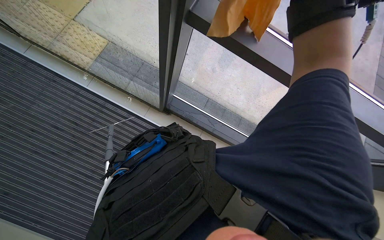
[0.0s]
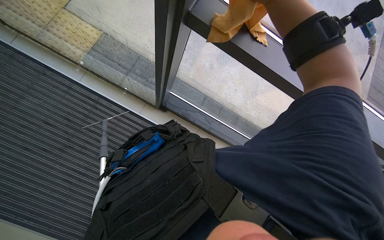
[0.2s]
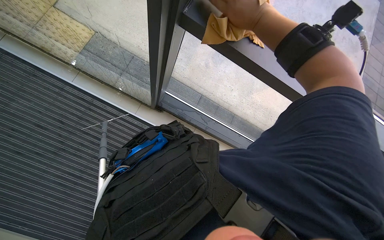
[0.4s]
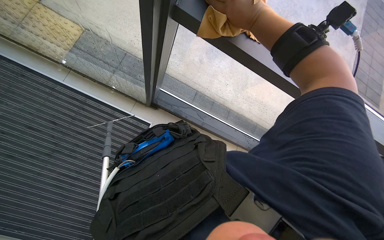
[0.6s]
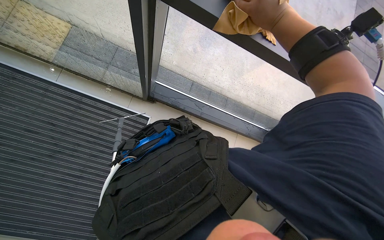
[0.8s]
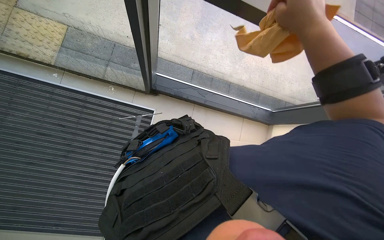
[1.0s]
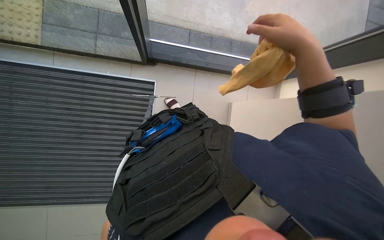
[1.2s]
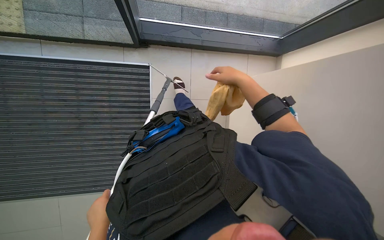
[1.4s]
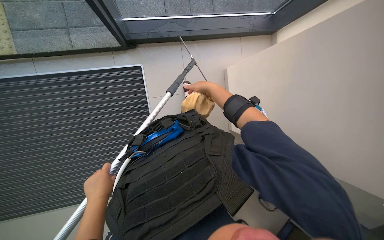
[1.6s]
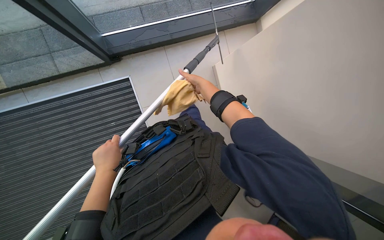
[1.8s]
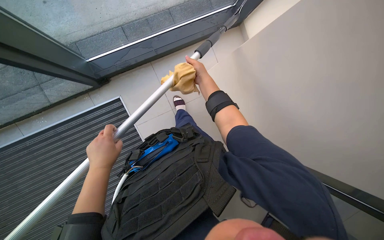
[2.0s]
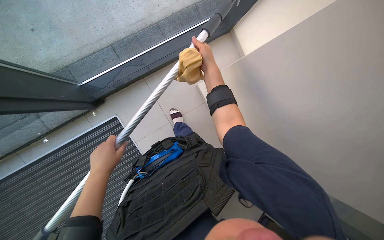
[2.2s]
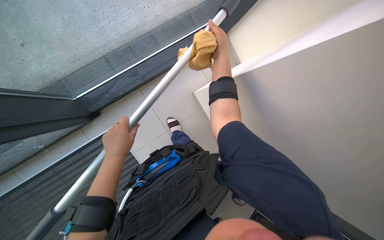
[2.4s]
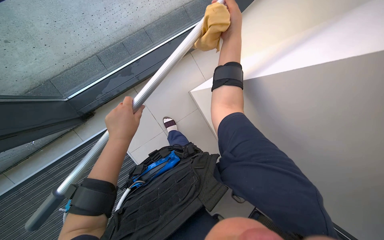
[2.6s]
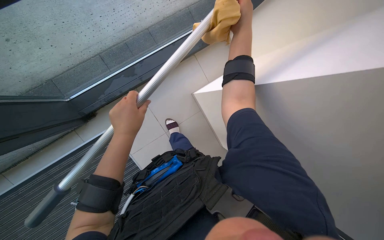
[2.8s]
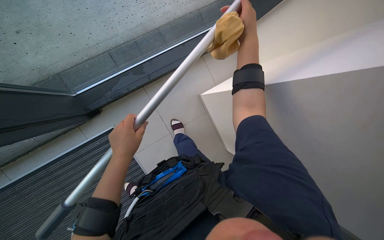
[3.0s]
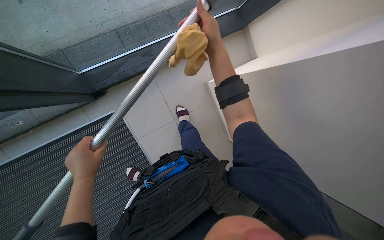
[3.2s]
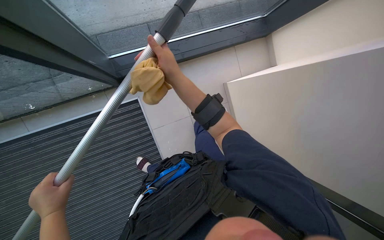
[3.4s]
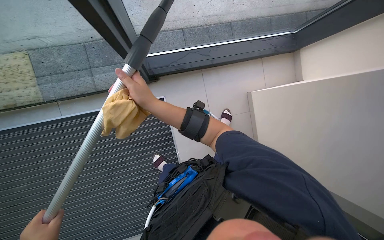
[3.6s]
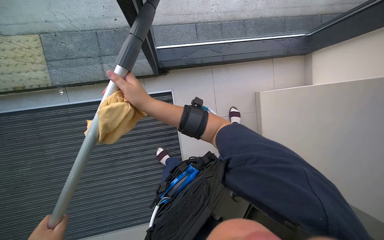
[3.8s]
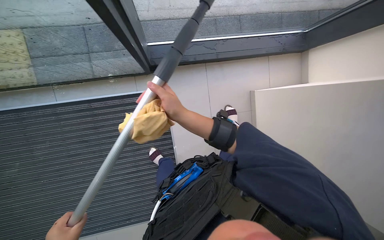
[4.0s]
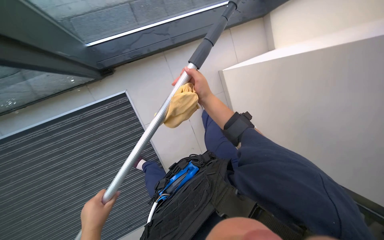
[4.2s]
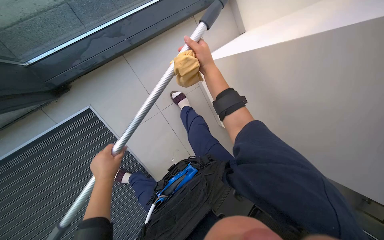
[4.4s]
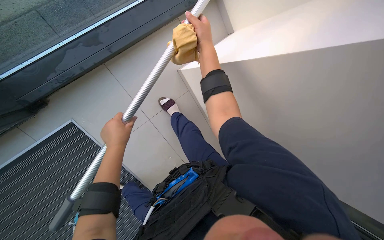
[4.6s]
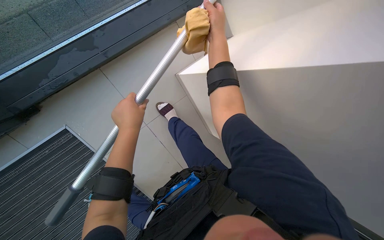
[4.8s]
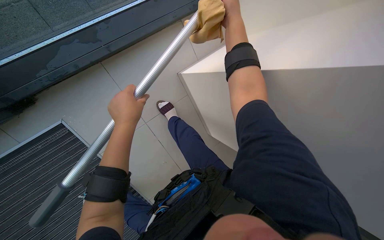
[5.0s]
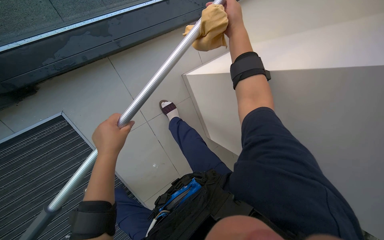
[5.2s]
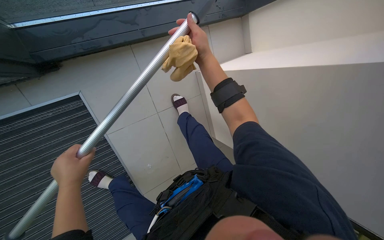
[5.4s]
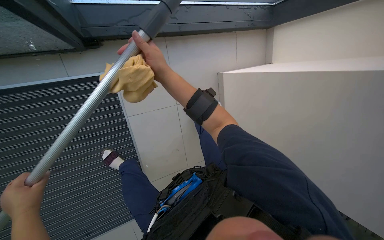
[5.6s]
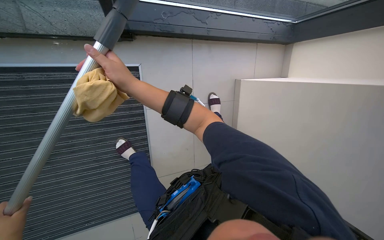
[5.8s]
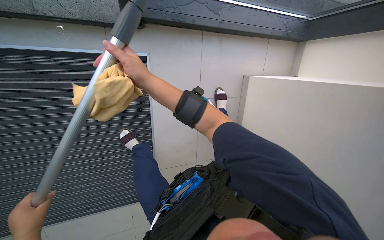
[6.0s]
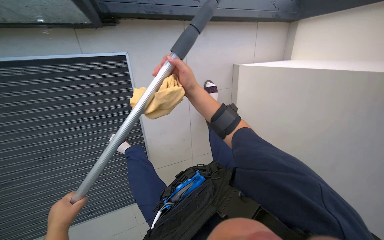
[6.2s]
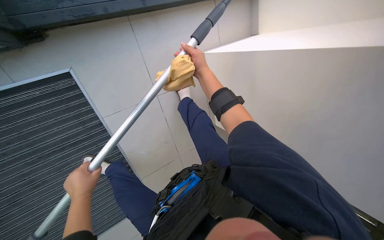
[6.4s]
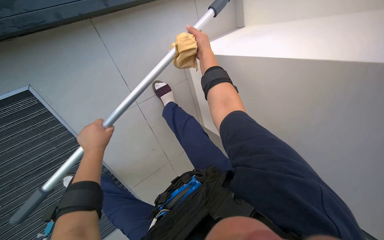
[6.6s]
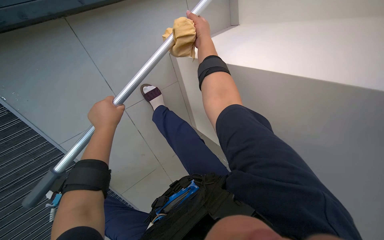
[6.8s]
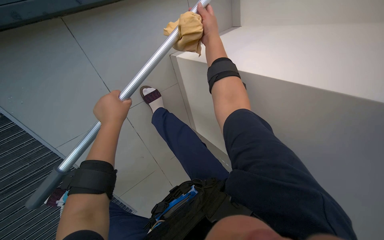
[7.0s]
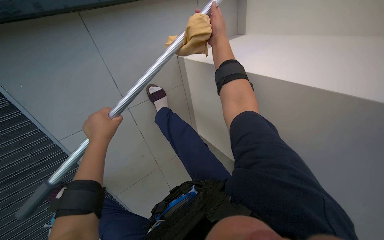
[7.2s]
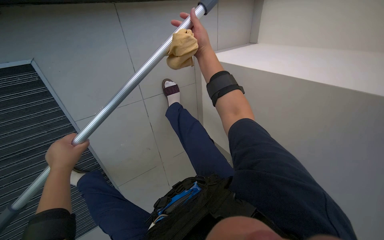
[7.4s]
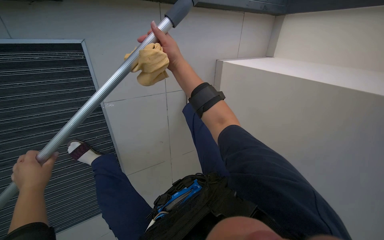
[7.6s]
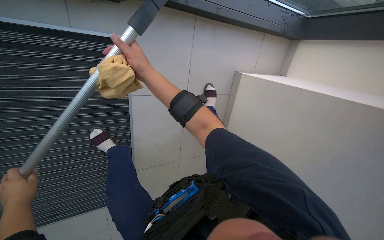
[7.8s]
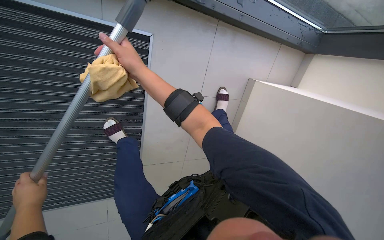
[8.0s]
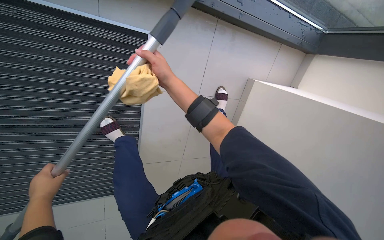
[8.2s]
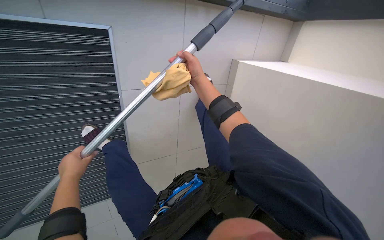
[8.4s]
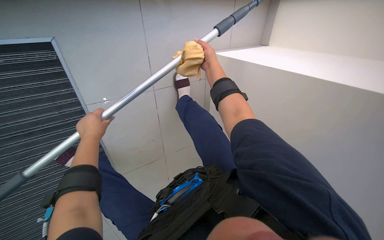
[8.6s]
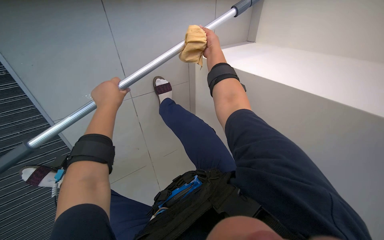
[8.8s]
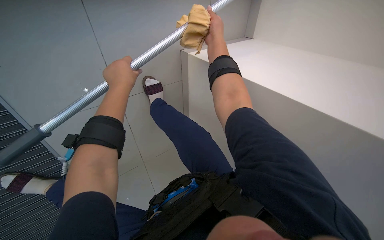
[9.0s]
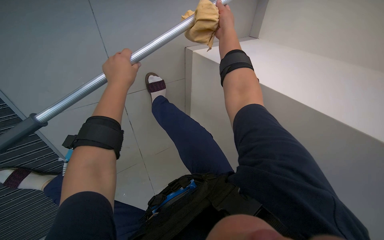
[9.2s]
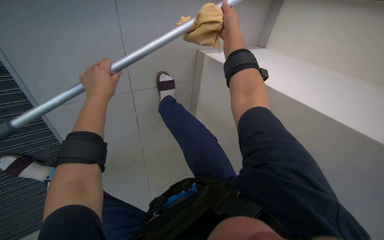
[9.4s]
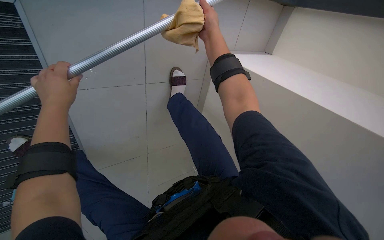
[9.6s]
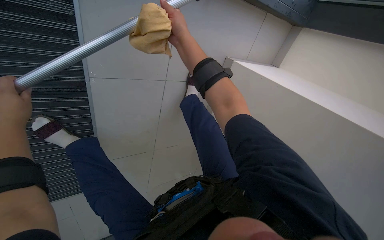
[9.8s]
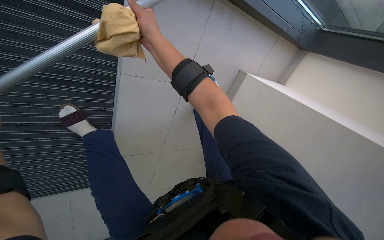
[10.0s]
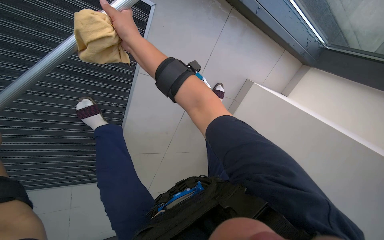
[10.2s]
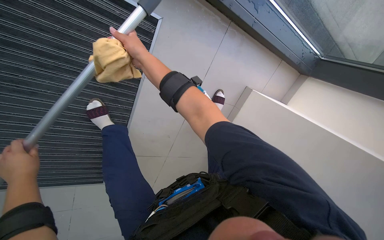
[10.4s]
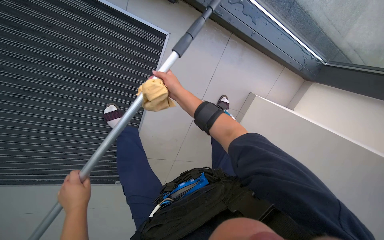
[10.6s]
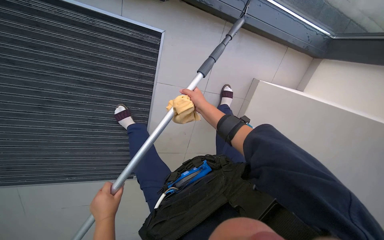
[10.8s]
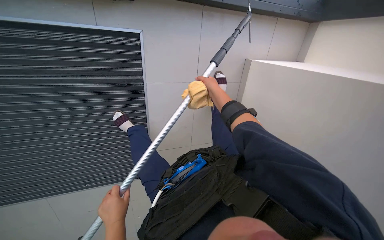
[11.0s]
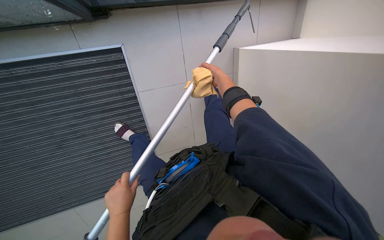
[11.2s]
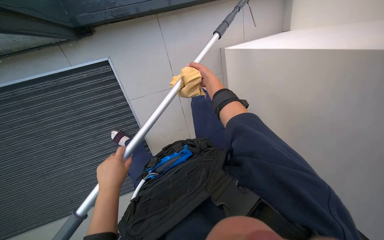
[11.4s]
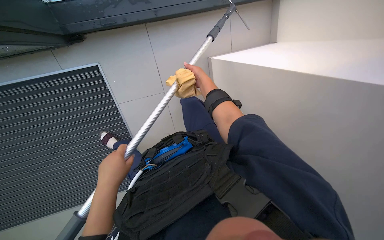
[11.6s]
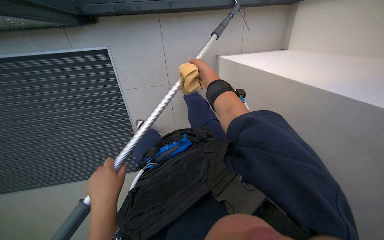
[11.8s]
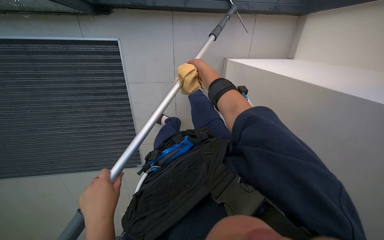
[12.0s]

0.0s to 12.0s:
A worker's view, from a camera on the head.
Job: cleaning windows.
The whole recording: Cleaning glass windows. The worker cleans the large glass windows using a squeegee on a long pole and a cloth.
0.0s to 1.6s: The view tilts roughly 30 degrees downward. Everything in view rotates roughly 30 degrees counterclockwise.
1.6s to 3.0s: The scene turns roughly 30 degrees counterclockwise in the picture.
3.0s to 4.4s: The head rotates approximately 25 degrees to the left.
7.6s to 9.0s: The left hand is displaced to the right and up the picture by roughly 40 cm. Meanwhile the right hand is displaced to the right by some 25 cm.
9.0s to 10.4s: The right hand shifts about 50 cm to the left and nearer to the camera.
10.4s to 12.0s: The right hand moves to the right, approximately 40 cm, while the left hand shifts some 50 cm to the right and nearer to the camera.

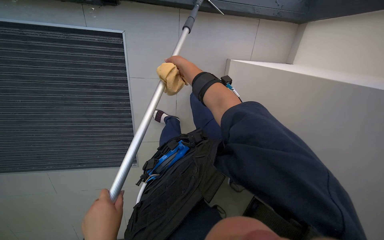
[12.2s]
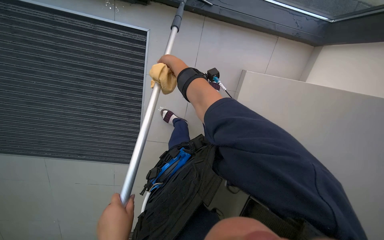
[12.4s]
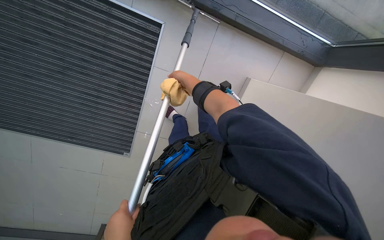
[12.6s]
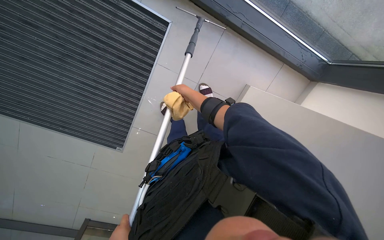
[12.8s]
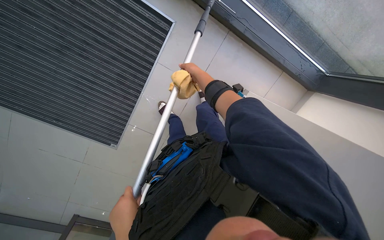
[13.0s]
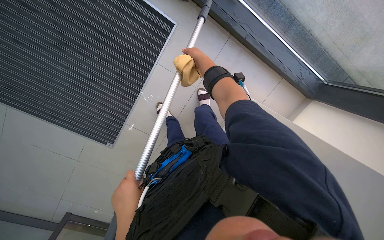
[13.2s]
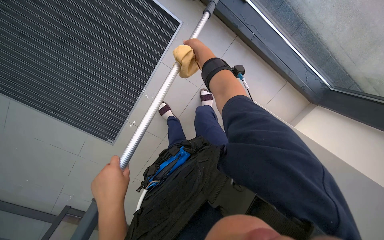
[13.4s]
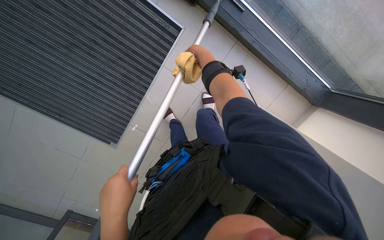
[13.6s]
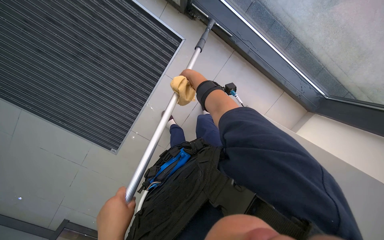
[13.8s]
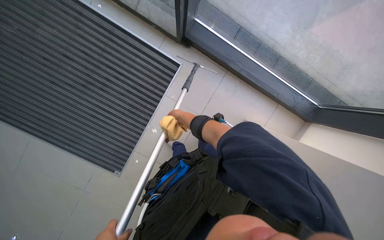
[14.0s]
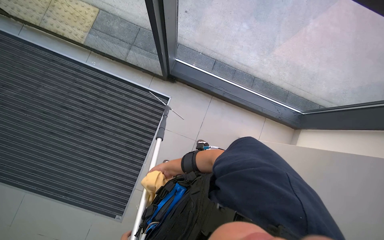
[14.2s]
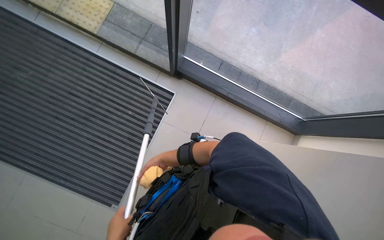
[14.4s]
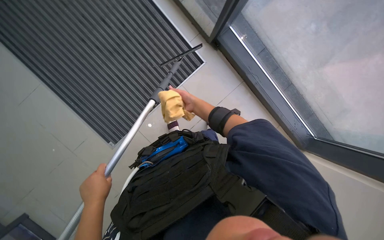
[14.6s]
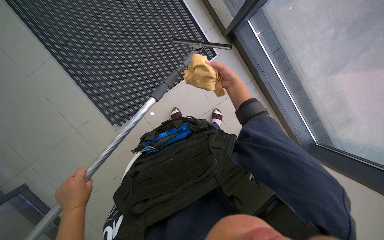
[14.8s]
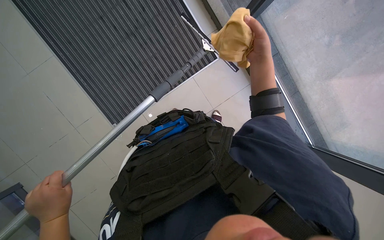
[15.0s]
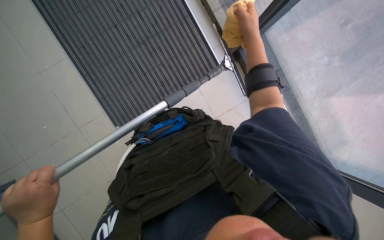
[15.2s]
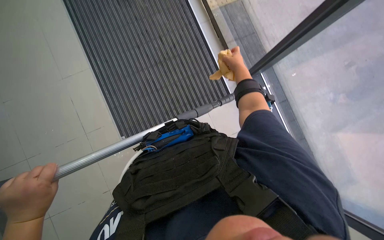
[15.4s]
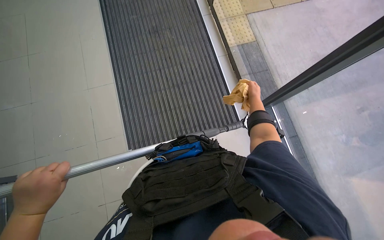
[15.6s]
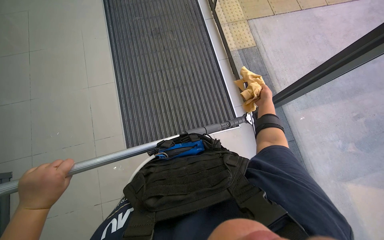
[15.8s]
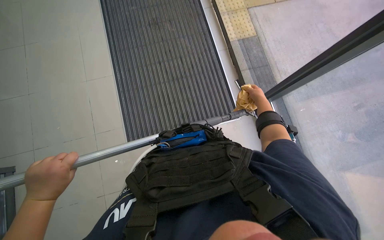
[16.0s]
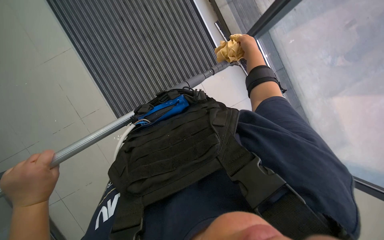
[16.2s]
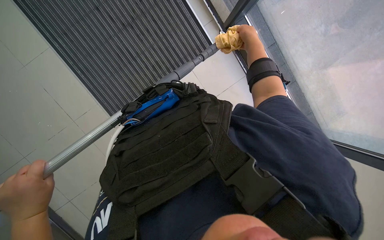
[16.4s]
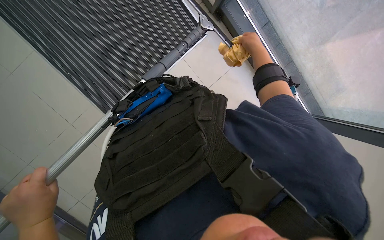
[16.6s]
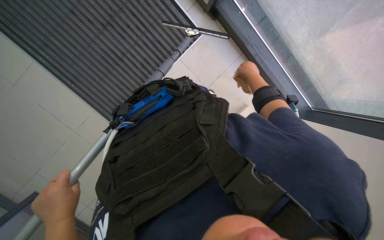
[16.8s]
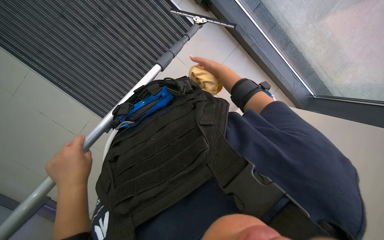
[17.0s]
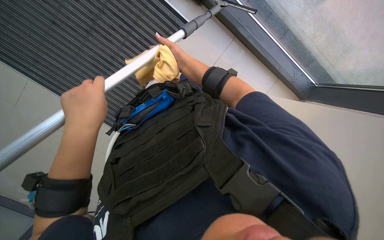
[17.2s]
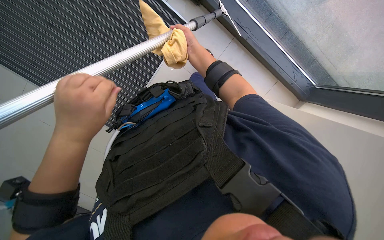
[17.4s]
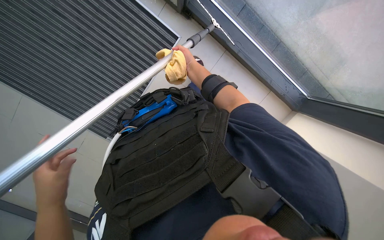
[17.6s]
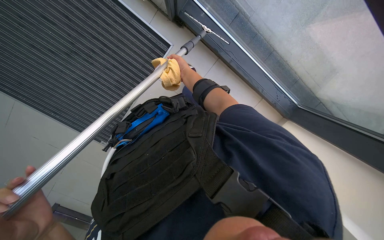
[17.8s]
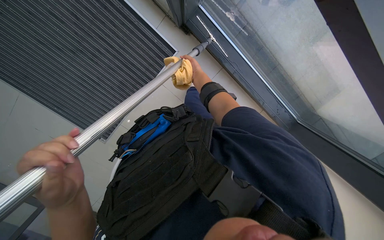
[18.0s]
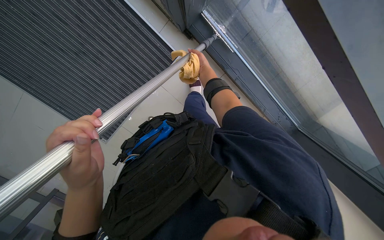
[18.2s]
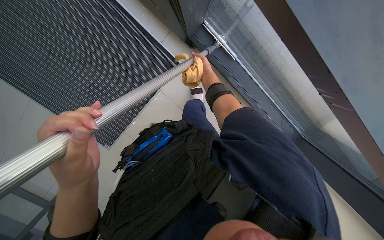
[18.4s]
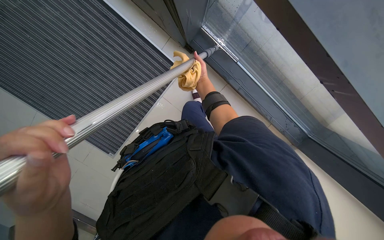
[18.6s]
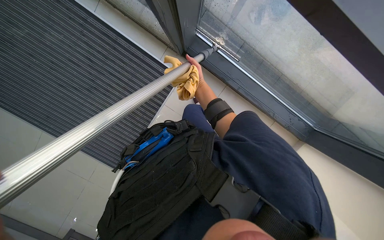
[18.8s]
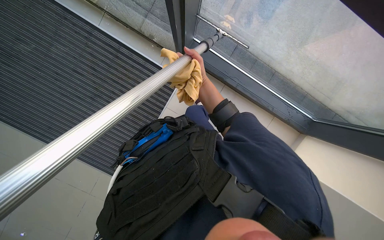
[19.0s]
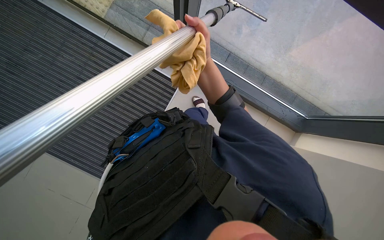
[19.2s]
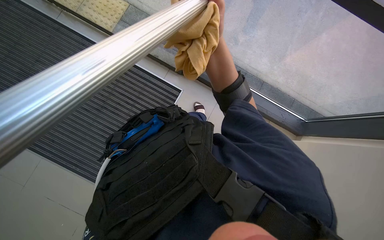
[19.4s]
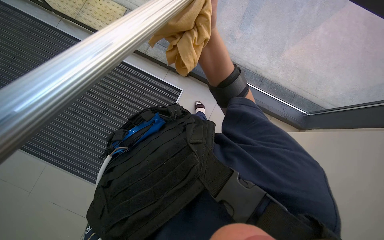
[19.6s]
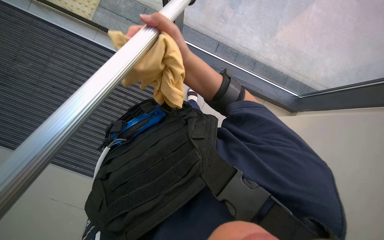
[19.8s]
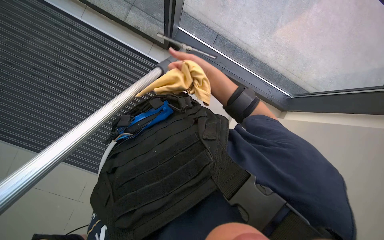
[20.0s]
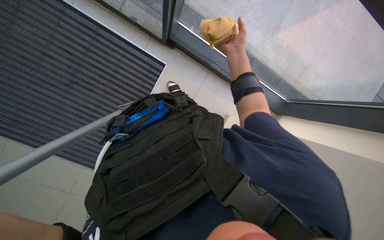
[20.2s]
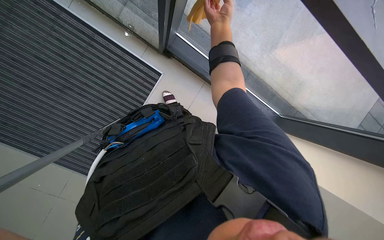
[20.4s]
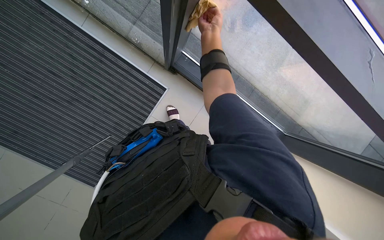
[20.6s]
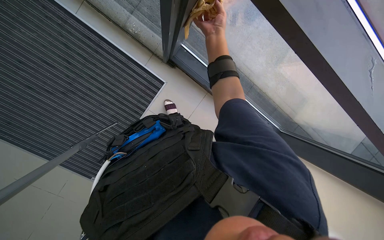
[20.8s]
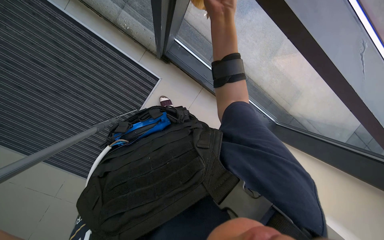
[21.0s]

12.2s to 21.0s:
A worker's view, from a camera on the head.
Job: cleaning windows.
The whole recording: Cleaning glass windows. The worker cleans the large glass windows using a squeegee on a long pole and a cloth.
12.2s to 13.6s: The scene rotates clockwise by about 30 degrees.
13.6s to 15.2s: The camera is carried about 50 cm. The wearer looks approximately 20 degrees further upward.
16.6s to 18.0s: The left hand shifts about 15 cm to the right, and travels up the picture and back again, some 30 cm each way; the right hand moves farther from the camera, roughly 15 cm.
18.0s to 19.6s: The right hand goes about 40 cm nearer to the camera.
19.6s to 21.0s: The right hand goes about 20 cm up the picture and farther from the camera.
